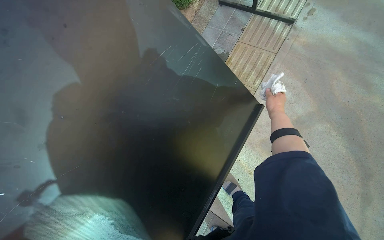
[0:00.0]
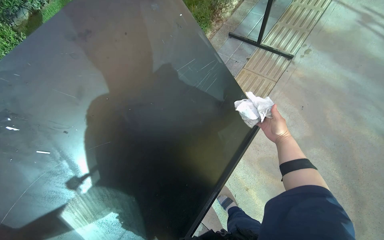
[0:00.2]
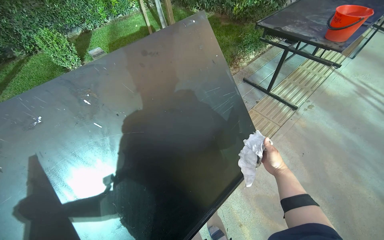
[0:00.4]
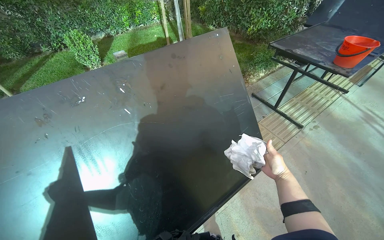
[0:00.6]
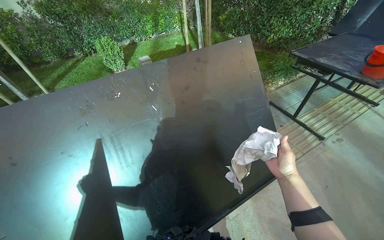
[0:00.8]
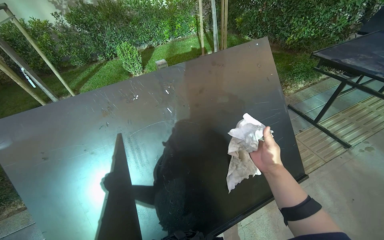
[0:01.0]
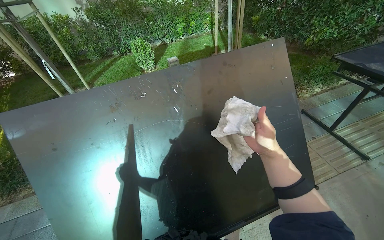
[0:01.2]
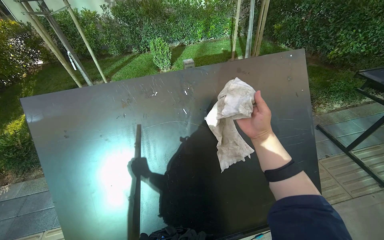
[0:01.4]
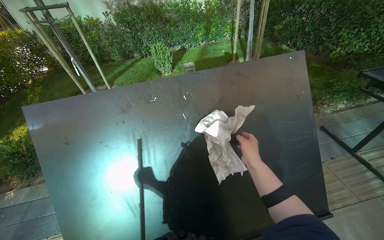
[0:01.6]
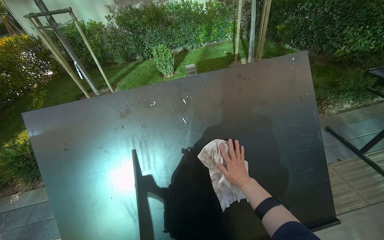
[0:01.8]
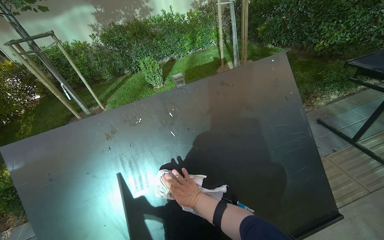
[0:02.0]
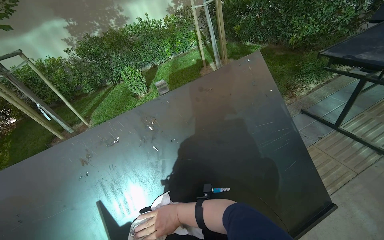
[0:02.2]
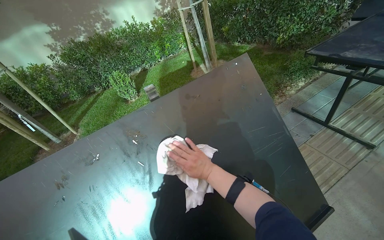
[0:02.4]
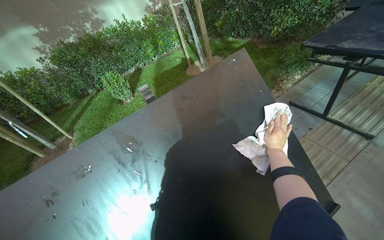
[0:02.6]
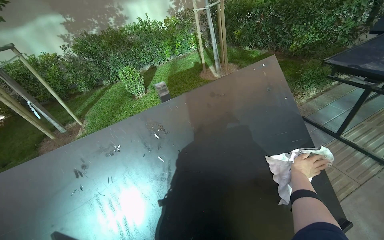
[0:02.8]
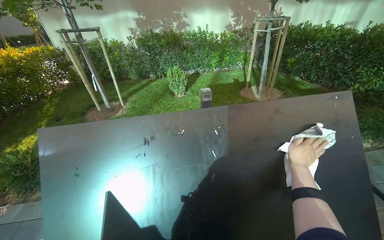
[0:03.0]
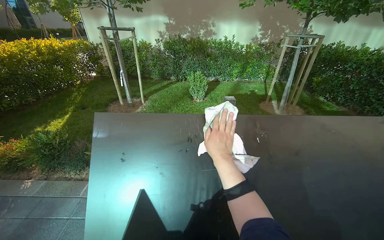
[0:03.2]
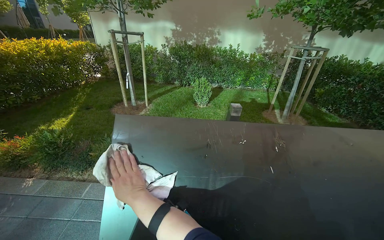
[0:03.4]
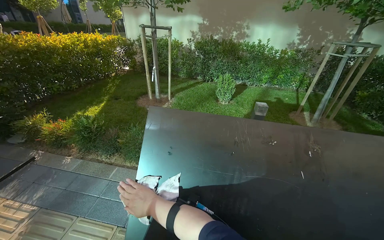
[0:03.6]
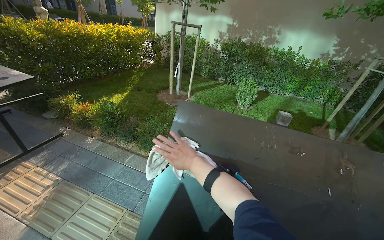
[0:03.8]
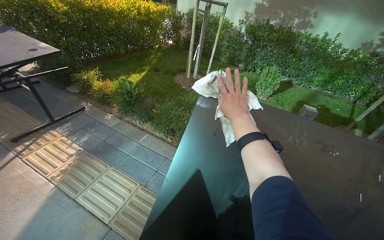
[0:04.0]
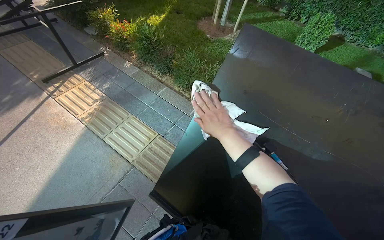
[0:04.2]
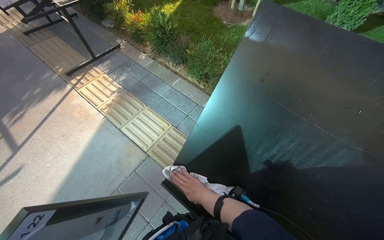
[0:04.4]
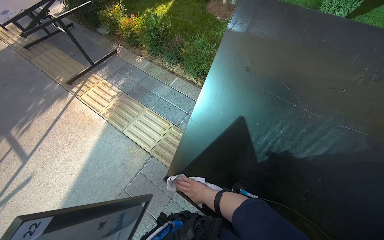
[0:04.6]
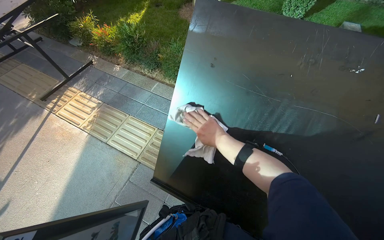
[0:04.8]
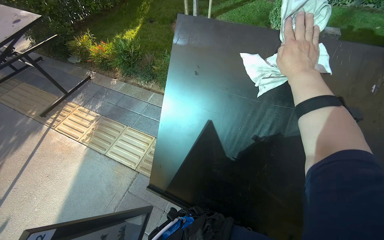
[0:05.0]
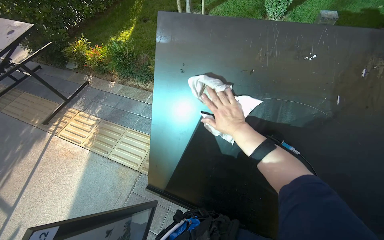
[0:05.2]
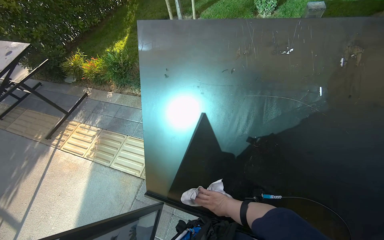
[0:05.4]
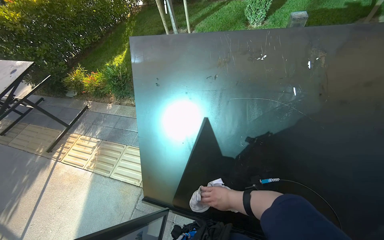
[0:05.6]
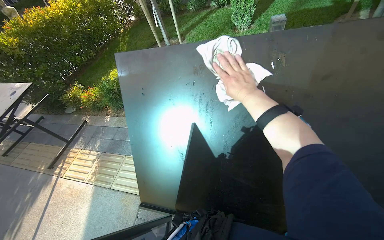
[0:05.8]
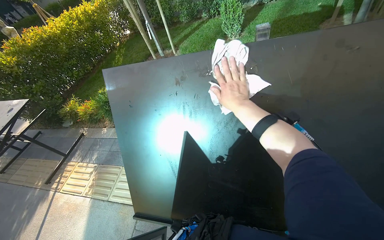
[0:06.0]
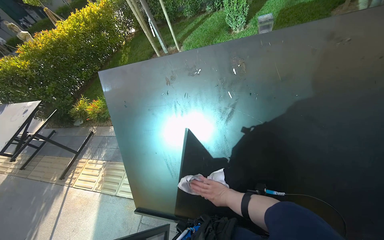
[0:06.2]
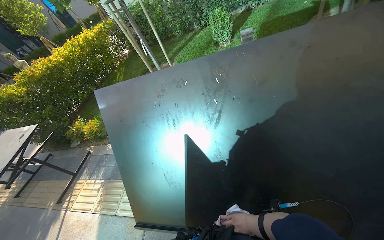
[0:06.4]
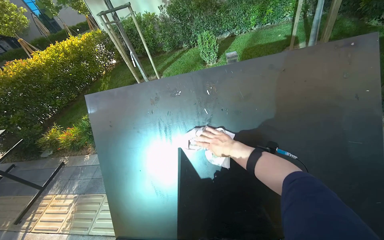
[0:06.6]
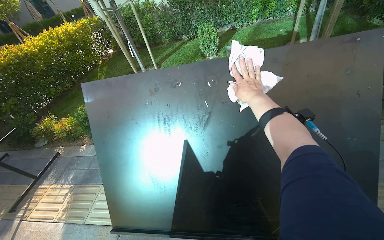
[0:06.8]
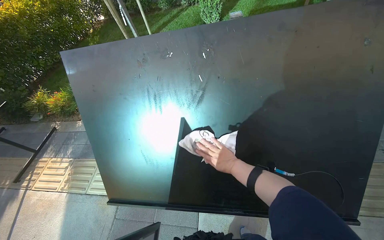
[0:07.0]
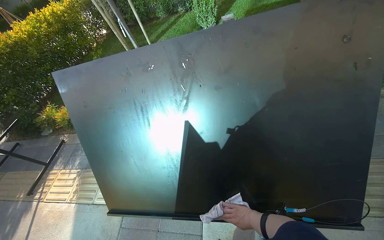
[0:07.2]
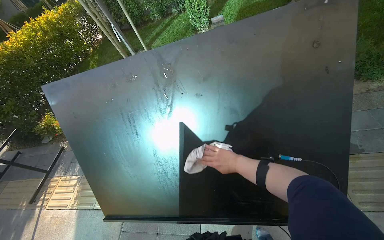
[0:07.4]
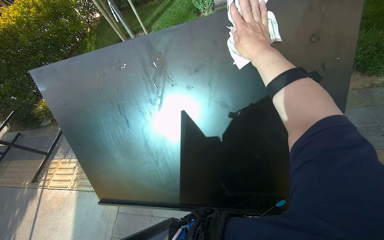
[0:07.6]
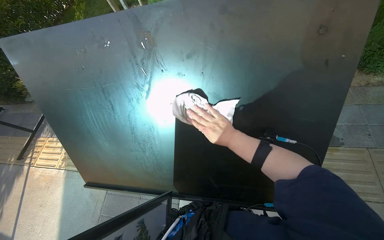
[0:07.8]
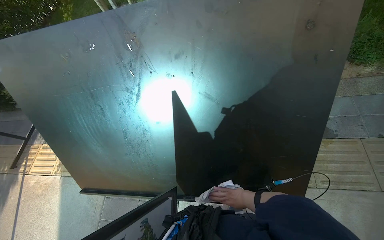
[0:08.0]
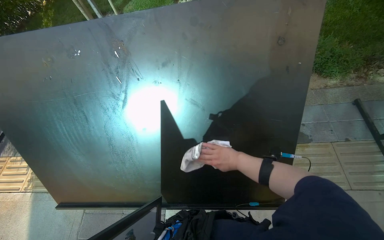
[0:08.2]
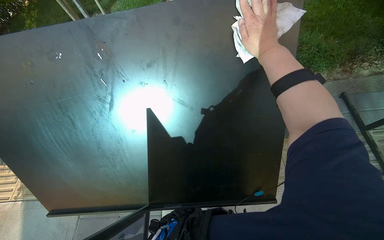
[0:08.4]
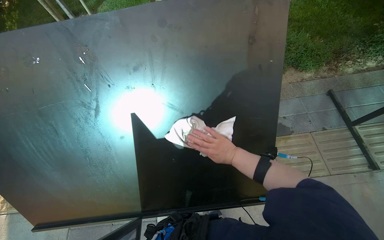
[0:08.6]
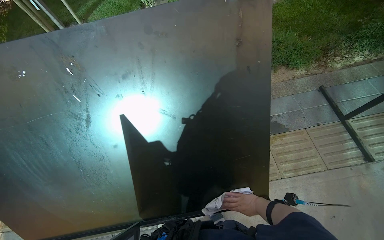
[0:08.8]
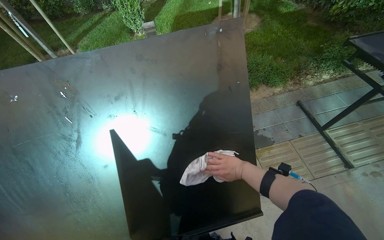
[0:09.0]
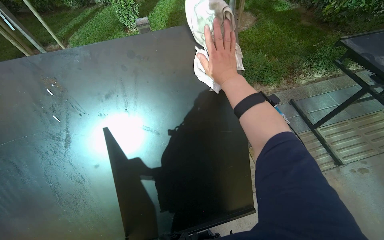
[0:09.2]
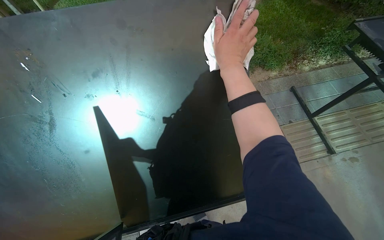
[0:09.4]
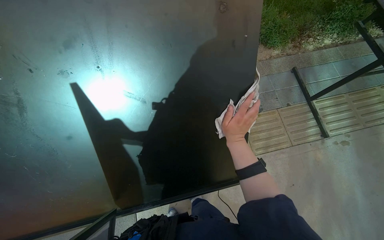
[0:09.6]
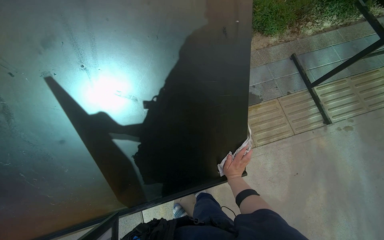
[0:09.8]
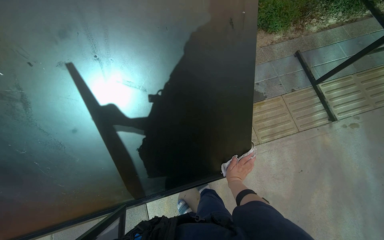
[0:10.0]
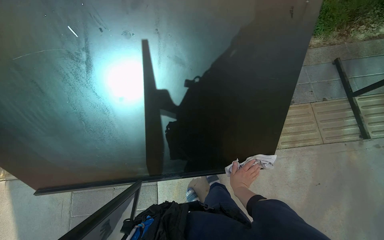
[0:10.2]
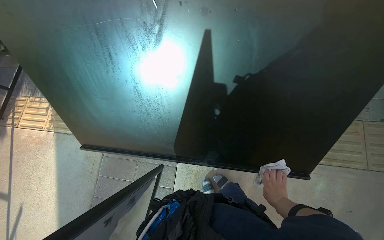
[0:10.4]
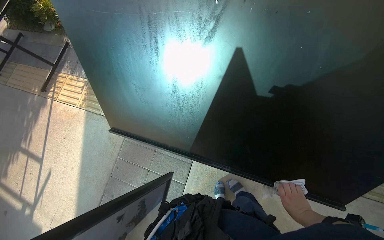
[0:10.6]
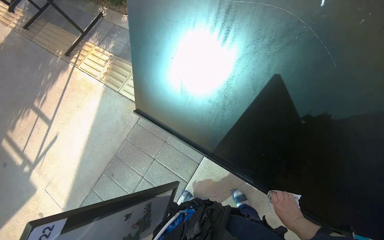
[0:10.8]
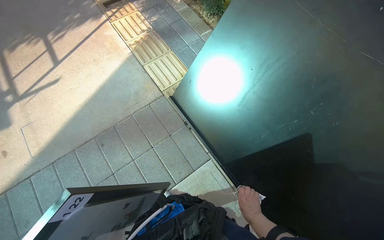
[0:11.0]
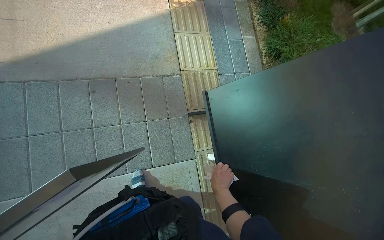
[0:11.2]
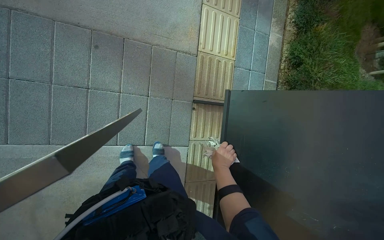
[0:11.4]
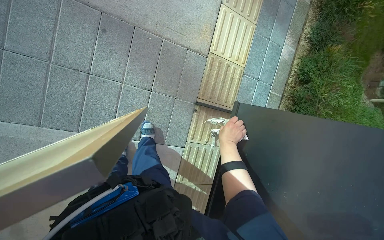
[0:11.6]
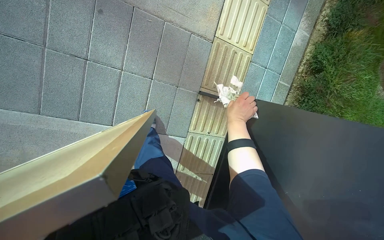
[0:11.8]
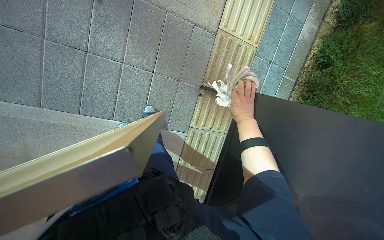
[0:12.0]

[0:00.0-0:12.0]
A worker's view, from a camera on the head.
Job: wiping surfaces.
The whole recording: Wiping table surface. The worker wipes the top surface of the table with a cloth.
0:00.0 to 0:01.6: The wearer moves about 40 cm. The wearer looks roughly 45 degrees further to the left. The view tilts some 30 degrees upward.
0:03.0 to 0:04.4: The wearer's head swings approximately 50 degrees to the left. The view tilts some 25 degrees downward.
0:04.4 to 0:06.0: The camera is carried roughly 50 cm. The wearer looks approximately 15 degrees further upward. The scene rotates counterclockwise by roughly 35 degrees.
0:06.0 to 0:07.6: The right hand goes up and down the picture, some 50 cm each way, reversing 3 times.
0:07.6 to 0:09.0: The wearer's head swings about 20 degrees to the right.
0:09.0 to 0:10.4: The view tips downward by approximately 20 degrees.

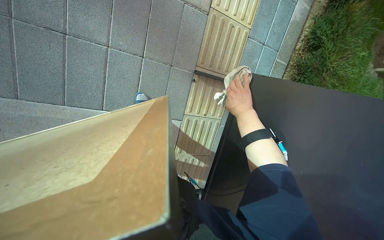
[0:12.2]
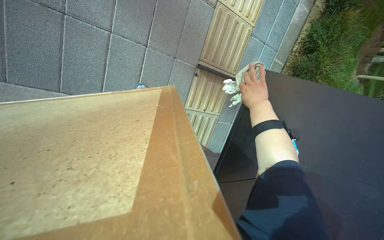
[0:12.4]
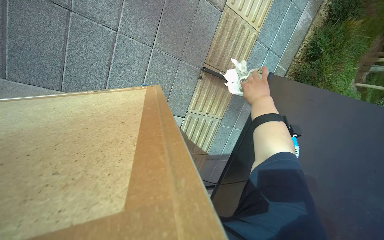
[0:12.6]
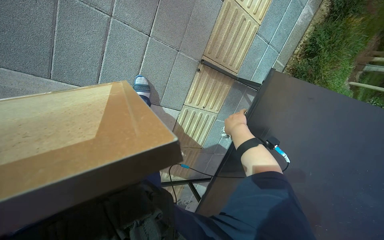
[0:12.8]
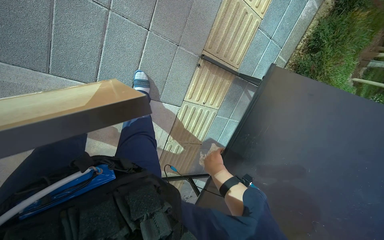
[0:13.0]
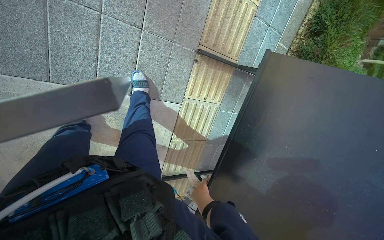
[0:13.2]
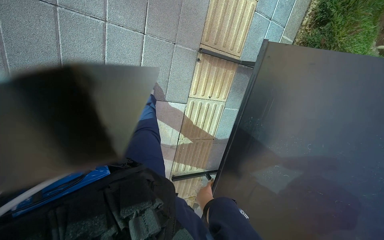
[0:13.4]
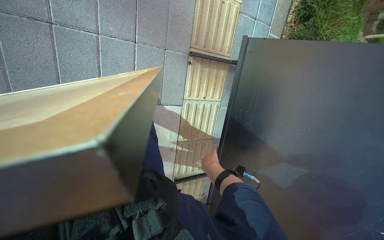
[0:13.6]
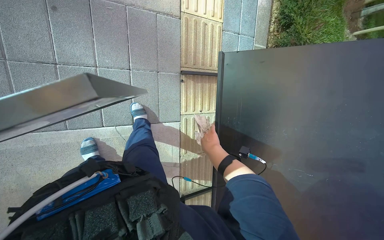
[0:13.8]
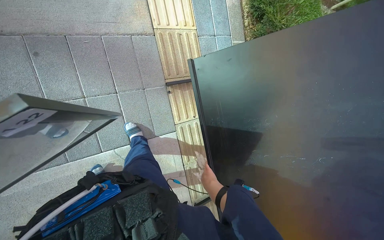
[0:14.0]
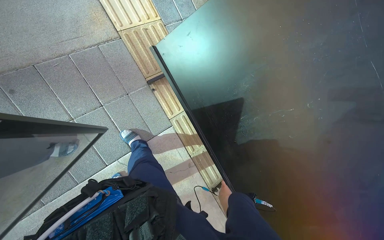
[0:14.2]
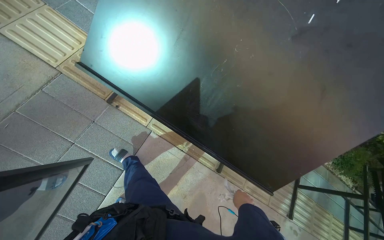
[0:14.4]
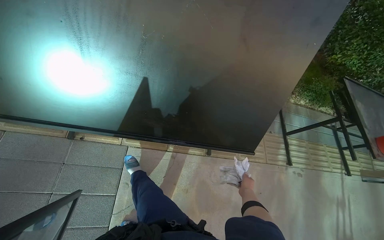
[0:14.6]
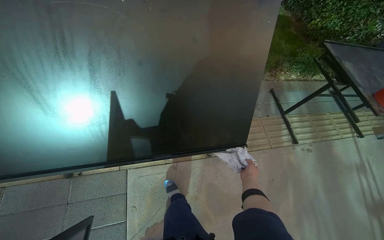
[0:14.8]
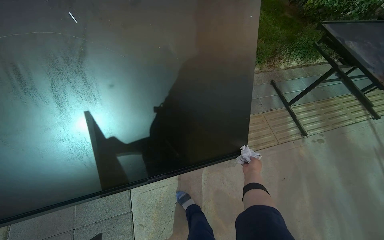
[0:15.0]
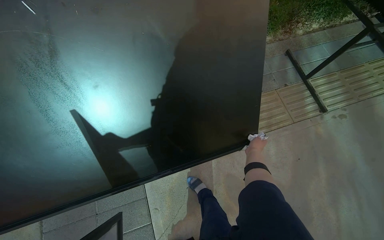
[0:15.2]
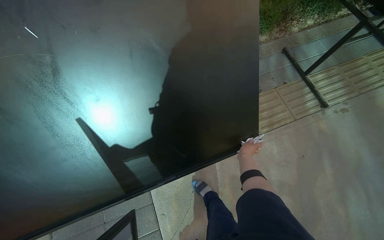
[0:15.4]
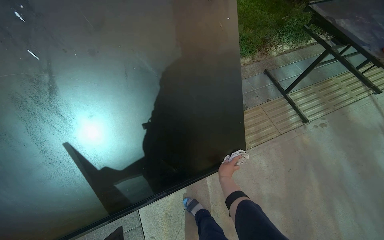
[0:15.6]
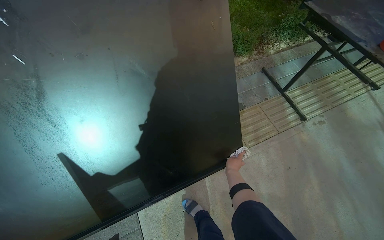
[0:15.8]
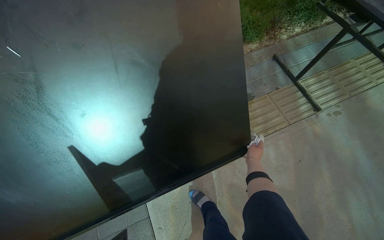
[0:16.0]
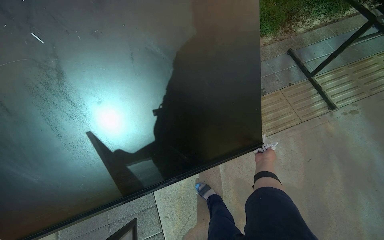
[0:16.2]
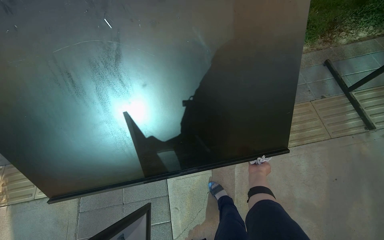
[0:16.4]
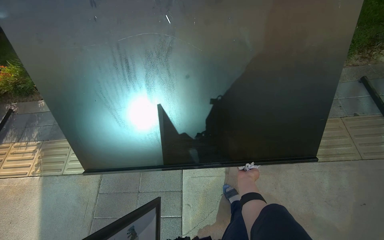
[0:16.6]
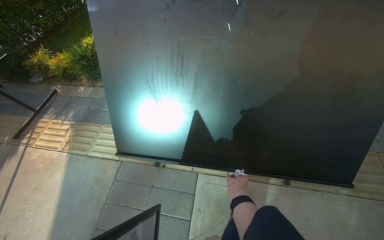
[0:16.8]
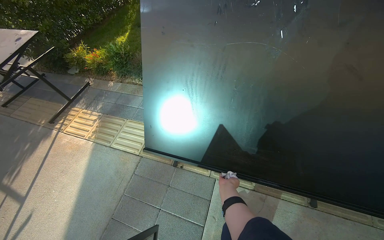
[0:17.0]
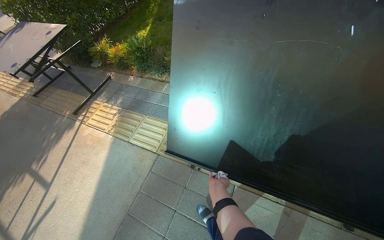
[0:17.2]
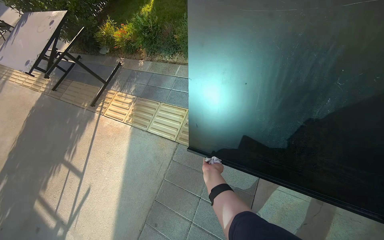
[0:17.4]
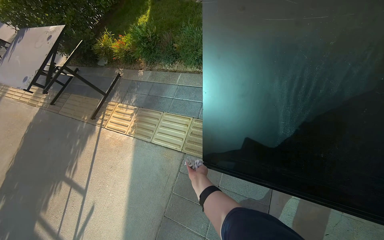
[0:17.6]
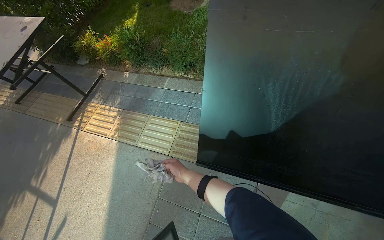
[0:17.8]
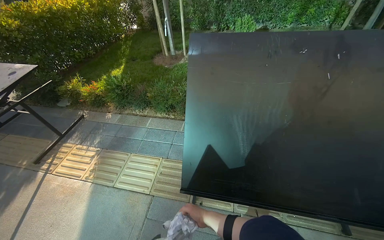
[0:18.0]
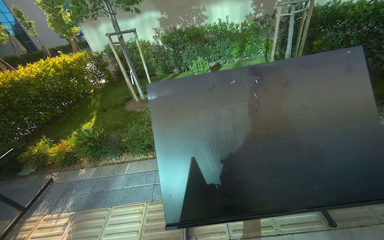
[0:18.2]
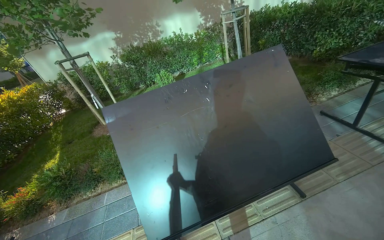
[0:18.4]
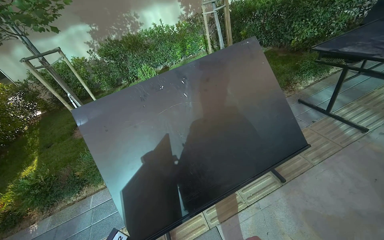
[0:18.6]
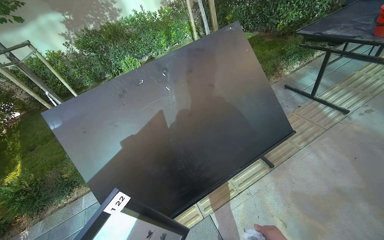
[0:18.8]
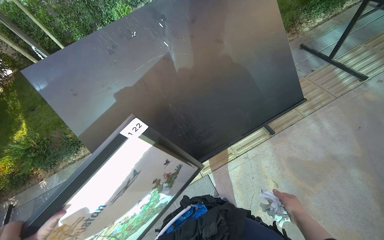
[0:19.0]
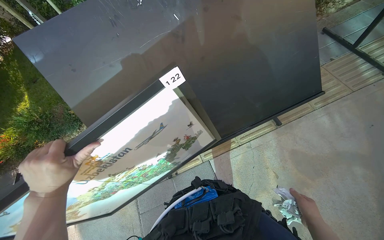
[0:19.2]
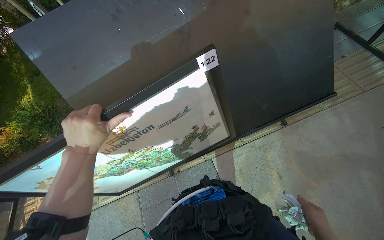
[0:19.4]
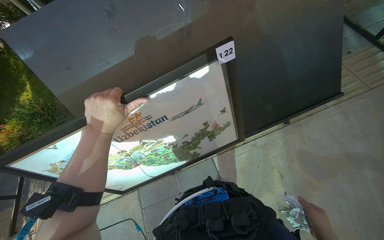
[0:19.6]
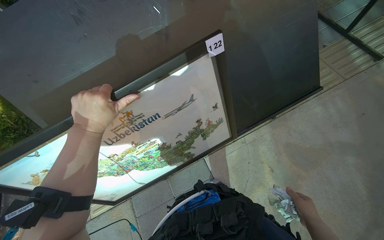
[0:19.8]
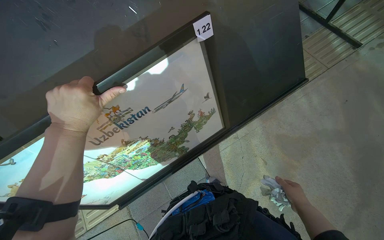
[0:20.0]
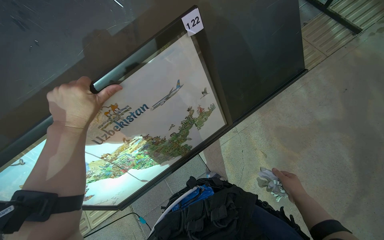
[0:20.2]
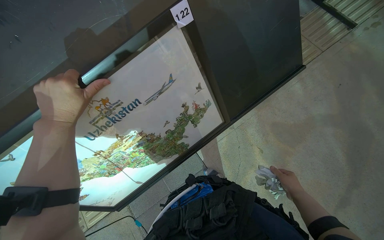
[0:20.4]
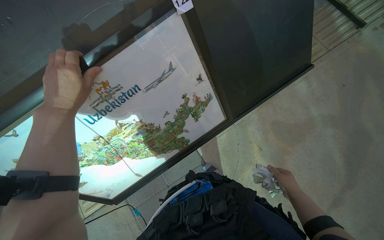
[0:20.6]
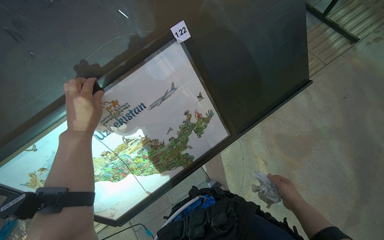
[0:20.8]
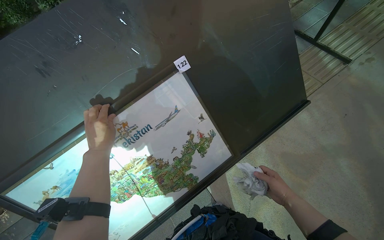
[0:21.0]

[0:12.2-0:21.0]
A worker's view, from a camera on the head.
Job: wiping surfaces.
The whole recording: Wiping table surface. The worker wipes the top surface of the table with a cloth.
0:12.2 to 0:13.6: The right hand goes roughly 35 cm down the picture and to the left.
0:13.6 to 0:15.2: The head travels roughly 80 cm. The scene turns roughly 110 degrees counterclockwise in the picture.
0:15.2 to 0:16.6: The head turns to the left by some 20 degrees. The right hand moves left and right over roughly 15 cm, changing direction 2 times.
0:16.6 to 0:18.0: The wearer moves some 50 cm. The view tips upward by some 15 degrees.
0:18.0 to 0:19.6: The wearer looks roughly 35 degrees further to the right. The view tilts approximately 15 degrees downward.
0:19.6 to 0:21.0: The view tips upward by some 15 degrees.
